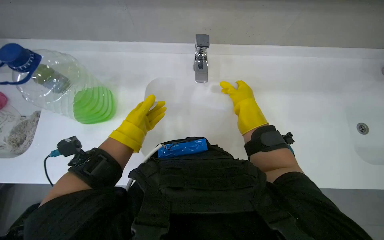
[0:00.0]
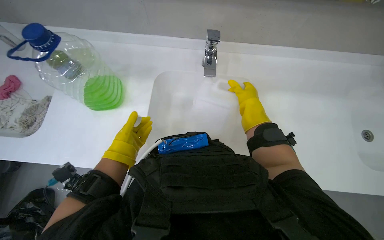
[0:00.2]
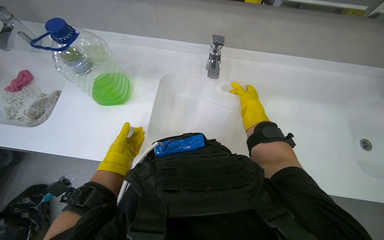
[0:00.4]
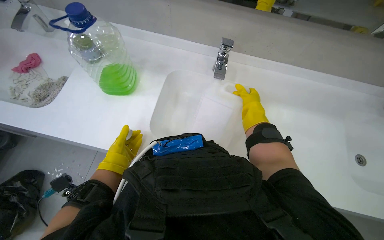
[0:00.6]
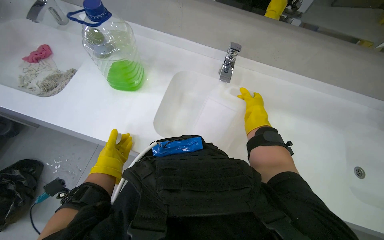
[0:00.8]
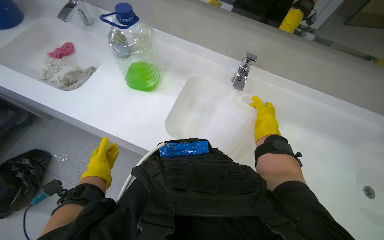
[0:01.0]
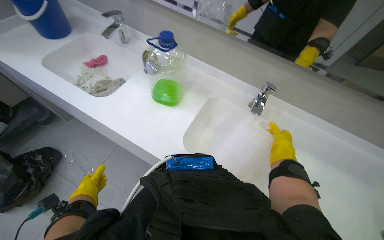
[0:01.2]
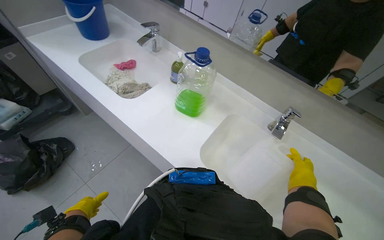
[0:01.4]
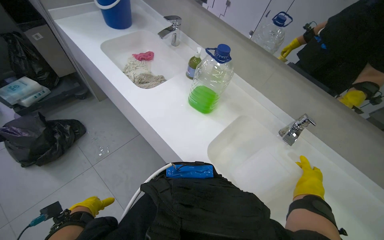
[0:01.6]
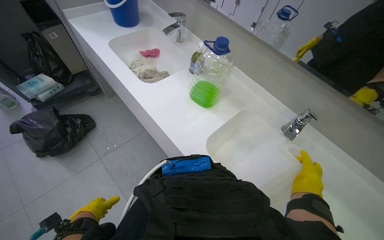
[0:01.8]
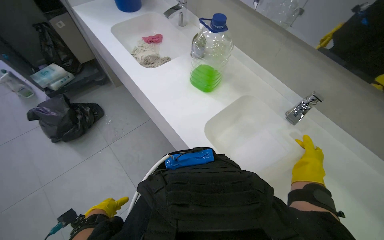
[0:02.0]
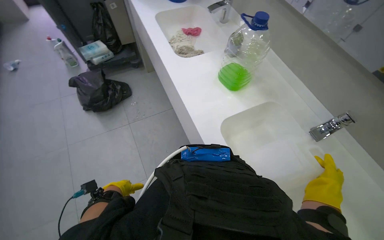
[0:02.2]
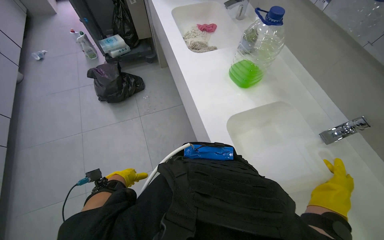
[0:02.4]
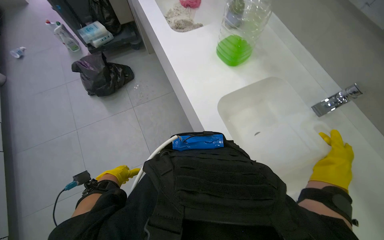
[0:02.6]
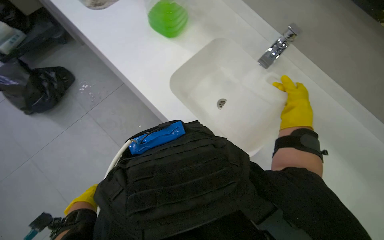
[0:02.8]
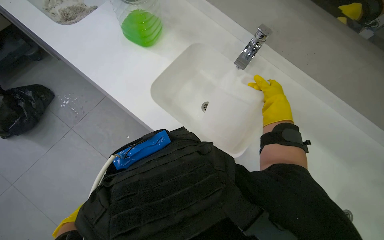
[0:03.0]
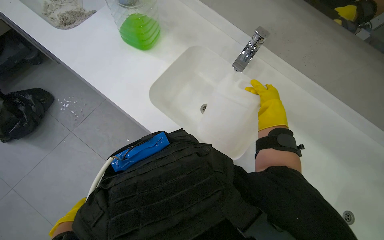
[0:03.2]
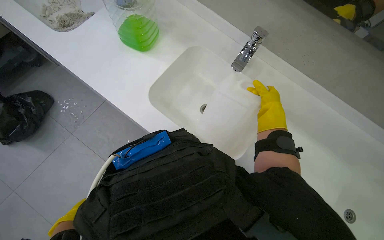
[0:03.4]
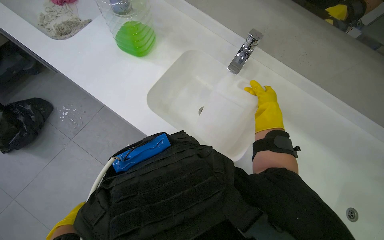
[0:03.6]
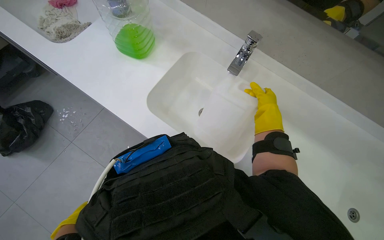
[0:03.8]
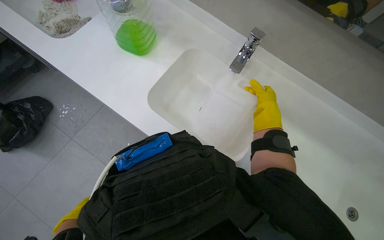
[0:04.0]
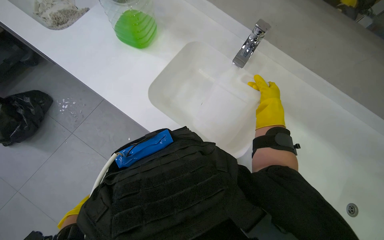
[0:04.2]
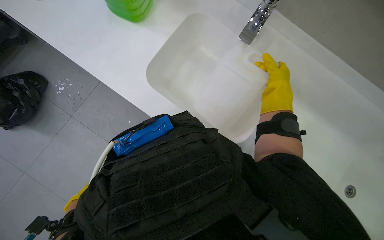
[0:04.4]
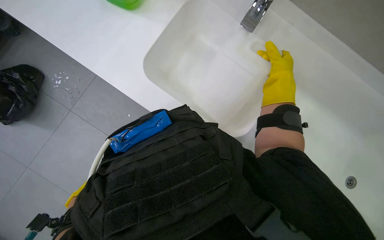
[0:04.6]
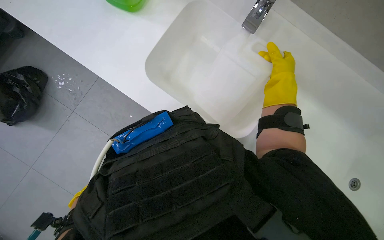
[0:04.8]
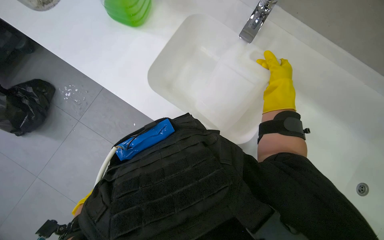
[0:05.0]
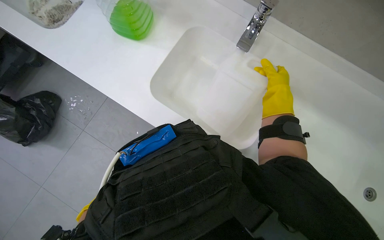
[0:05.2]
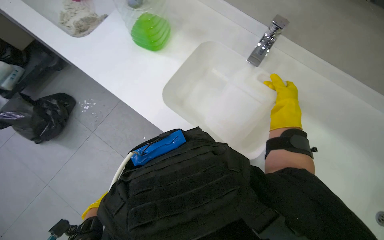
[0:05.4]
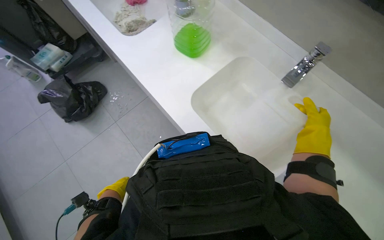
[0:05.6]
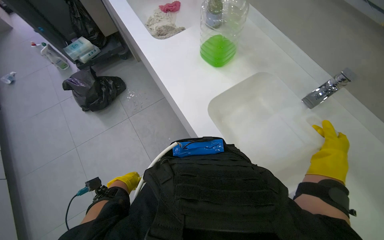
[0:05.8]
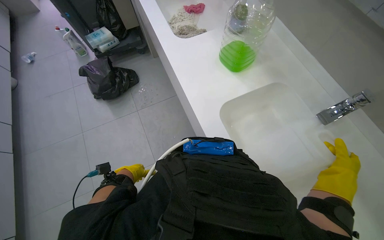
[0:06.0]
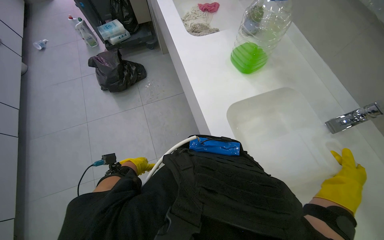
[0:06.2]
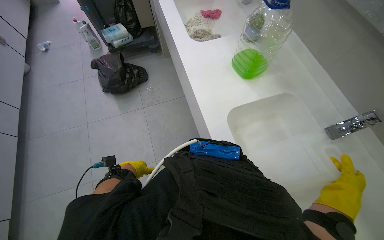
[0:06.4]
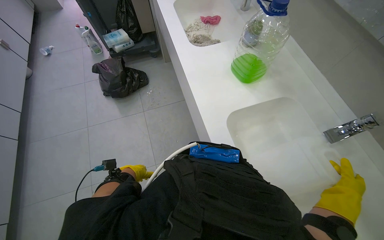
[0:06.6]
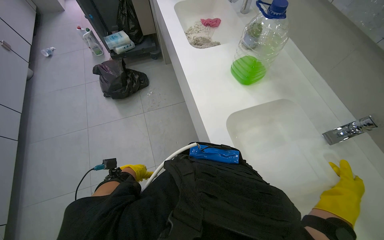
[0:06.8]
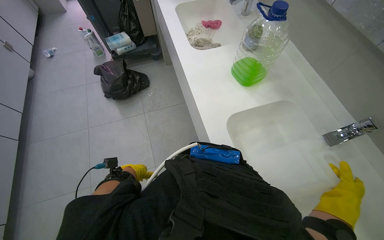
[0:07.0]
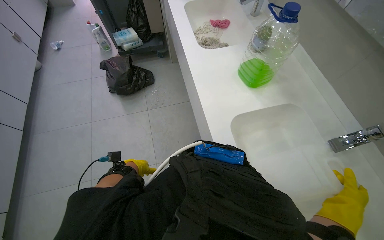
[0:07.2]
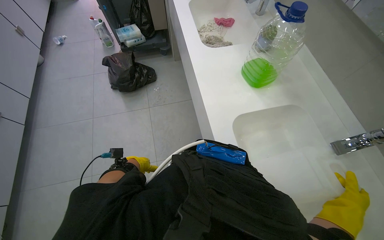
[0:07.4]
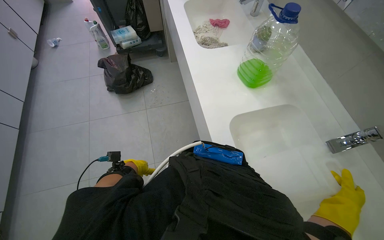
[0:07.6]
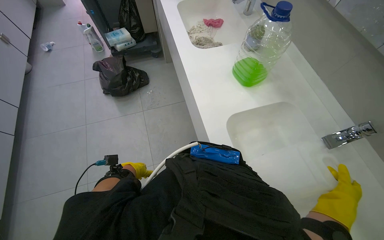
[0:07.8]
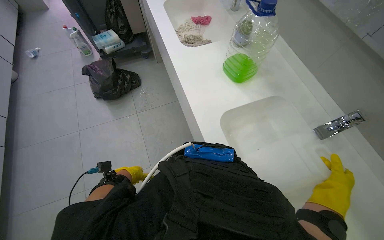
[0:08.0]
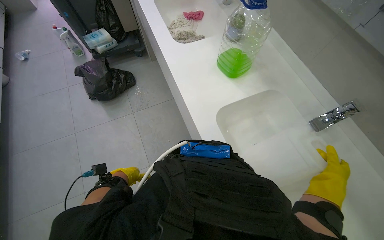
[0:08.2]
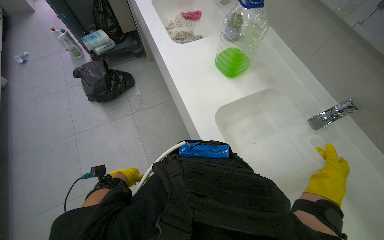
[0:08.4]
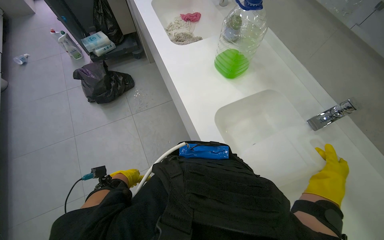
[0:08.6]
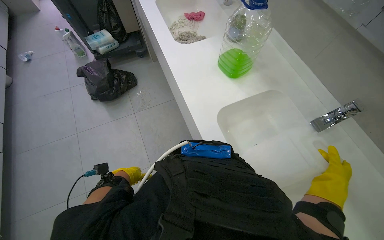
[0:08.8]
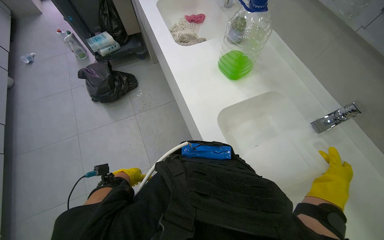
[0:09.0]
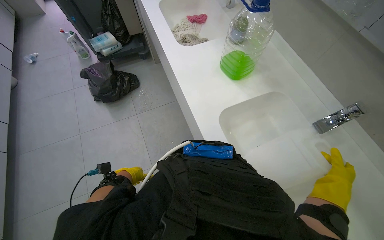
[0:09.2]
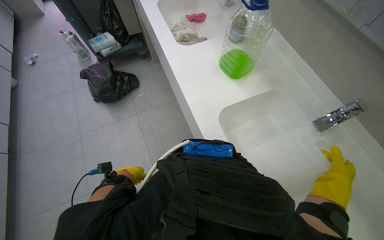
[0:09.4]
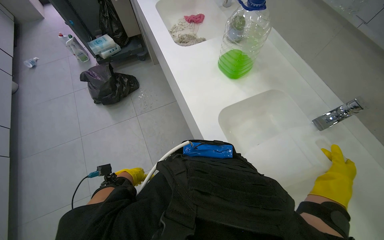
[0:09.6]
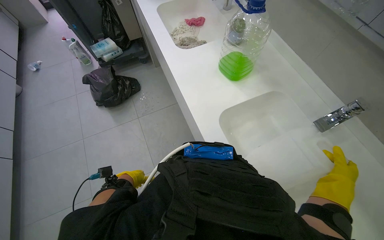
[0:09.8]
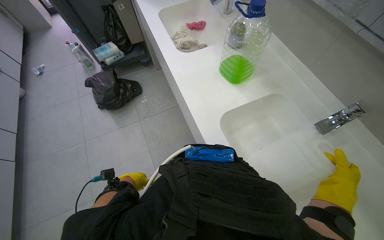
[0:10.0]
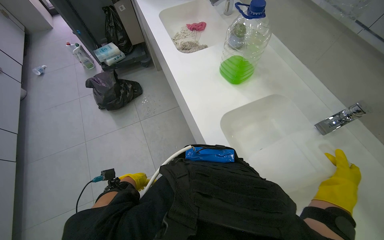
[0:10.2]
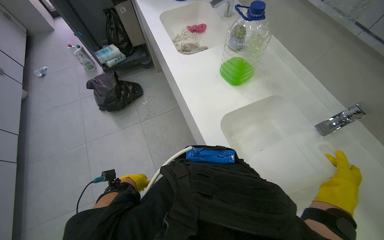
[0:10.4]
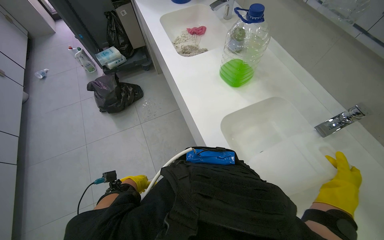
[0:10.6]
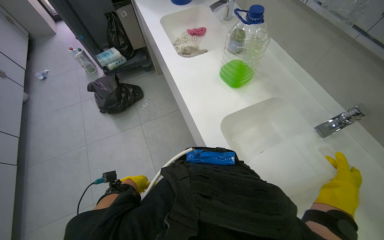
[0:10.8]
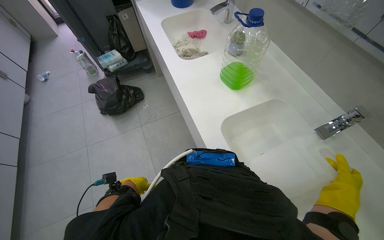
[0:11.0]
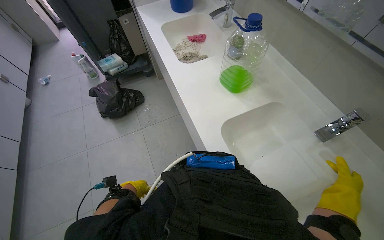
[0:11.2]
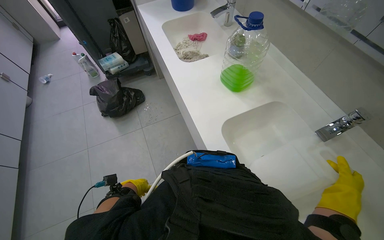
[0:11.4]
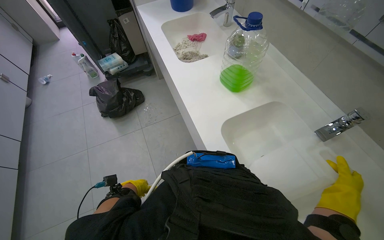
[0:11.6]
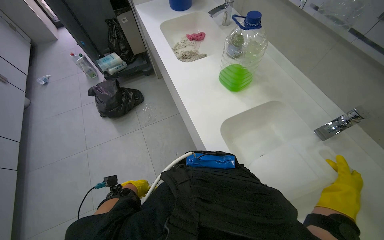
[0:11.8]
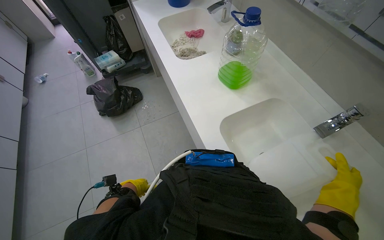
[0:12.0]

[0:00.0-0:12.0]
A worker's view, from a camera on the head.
Job: preparing cleaning supplies.
The whole recording: Filling container with water. The worker fills a large white container with water from the sink.
0:00.0 to 0:01.6: The wearer looks some 20 degrees further upward. The scene turns approximately 45 degrees clockwise in the picture.
0:01.6 to 0:03.0: The view tilts about 15 degrees downward.
0:04.4 to 0:06.0: The head rotates roughly 30 degrees to the left. The camera pitches upward, by roughly 15 degrees.
0:06.0 to 0:12.0: The hands make small movements and keep their place.

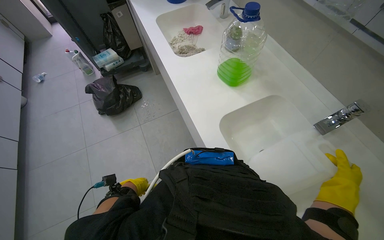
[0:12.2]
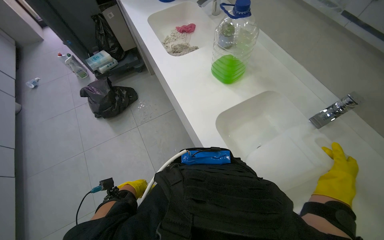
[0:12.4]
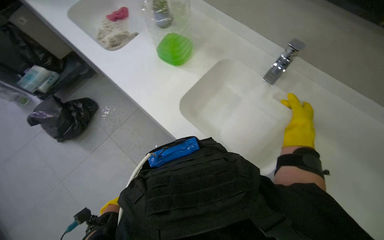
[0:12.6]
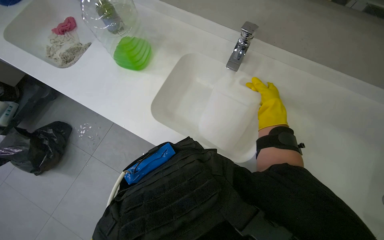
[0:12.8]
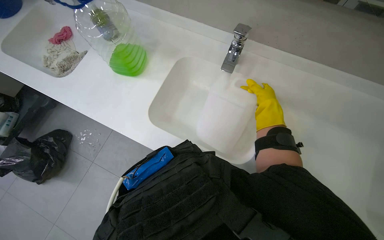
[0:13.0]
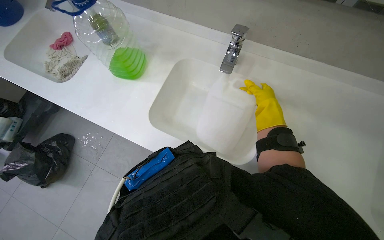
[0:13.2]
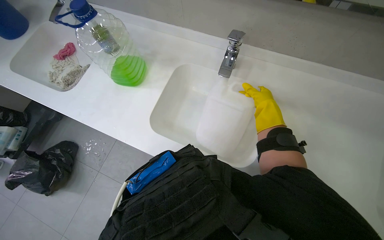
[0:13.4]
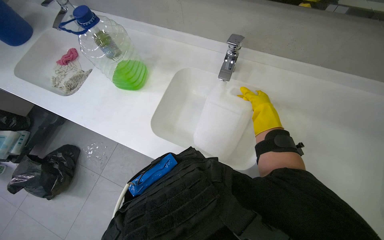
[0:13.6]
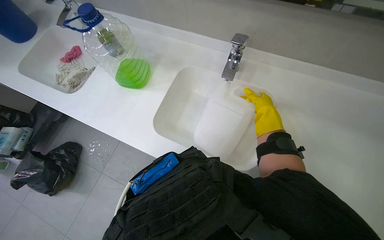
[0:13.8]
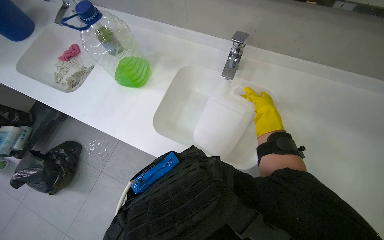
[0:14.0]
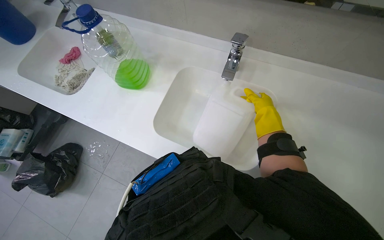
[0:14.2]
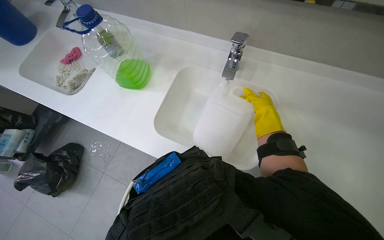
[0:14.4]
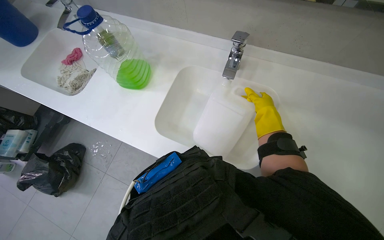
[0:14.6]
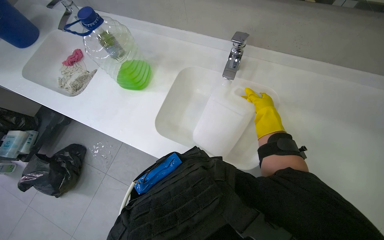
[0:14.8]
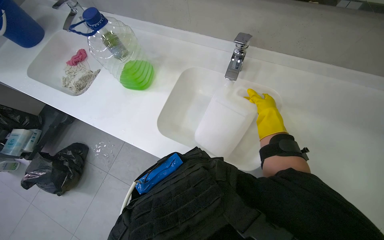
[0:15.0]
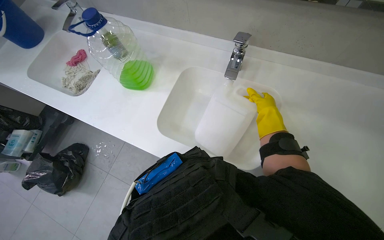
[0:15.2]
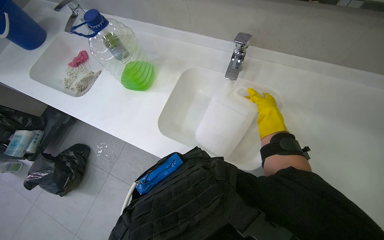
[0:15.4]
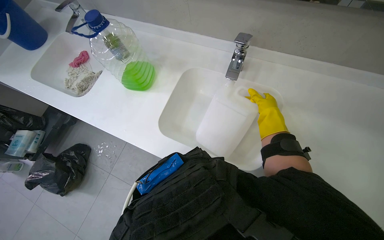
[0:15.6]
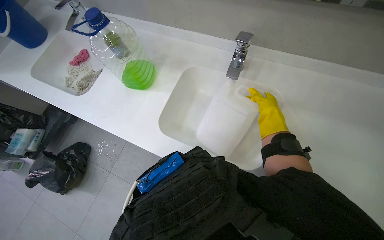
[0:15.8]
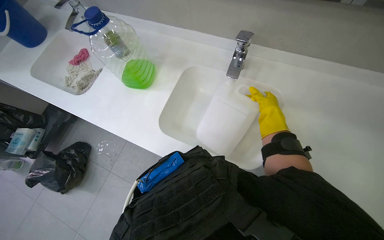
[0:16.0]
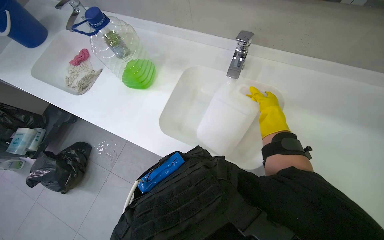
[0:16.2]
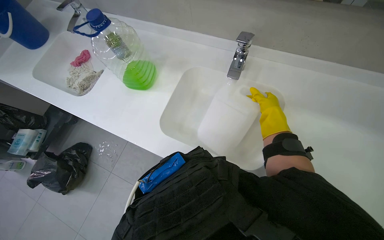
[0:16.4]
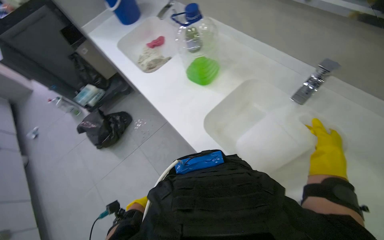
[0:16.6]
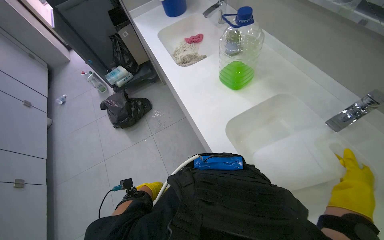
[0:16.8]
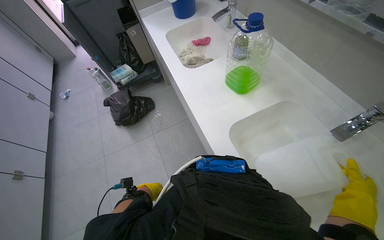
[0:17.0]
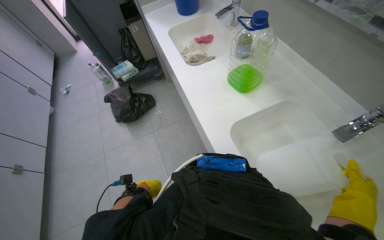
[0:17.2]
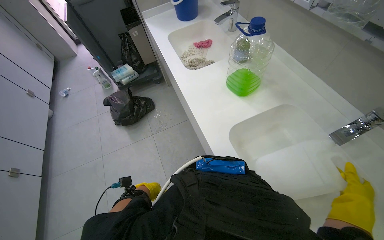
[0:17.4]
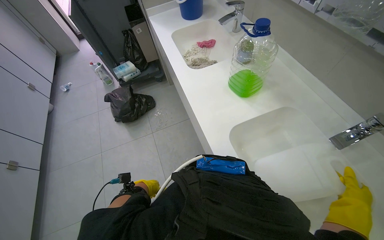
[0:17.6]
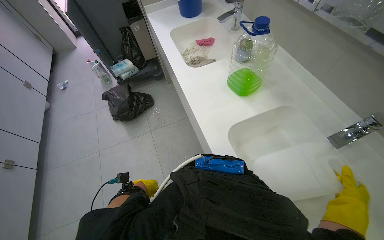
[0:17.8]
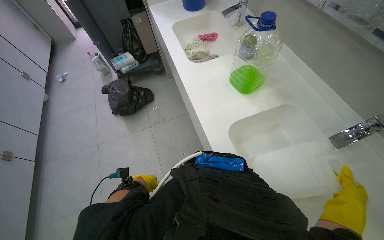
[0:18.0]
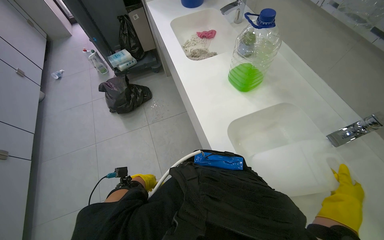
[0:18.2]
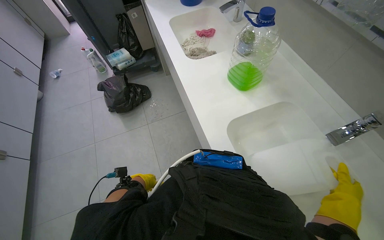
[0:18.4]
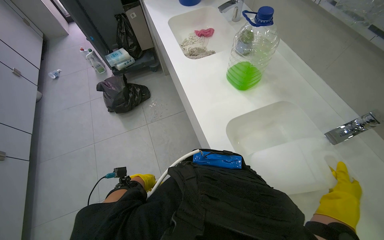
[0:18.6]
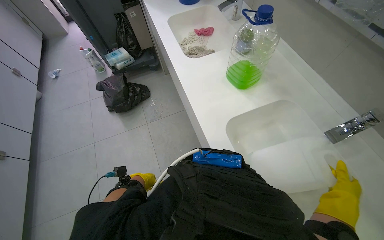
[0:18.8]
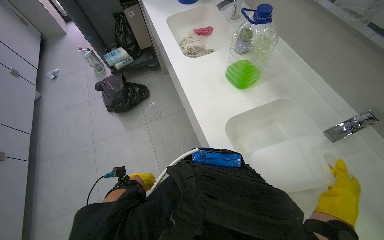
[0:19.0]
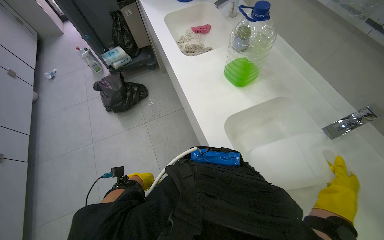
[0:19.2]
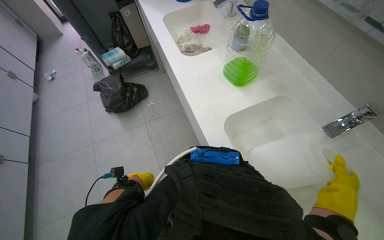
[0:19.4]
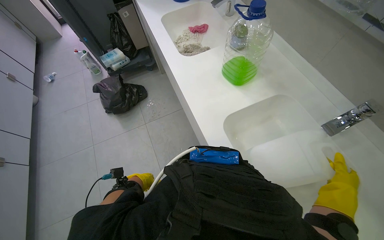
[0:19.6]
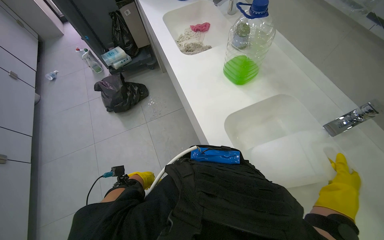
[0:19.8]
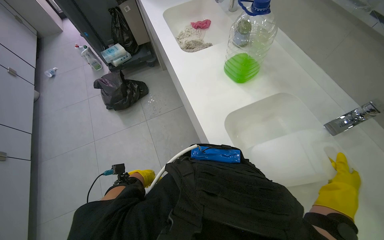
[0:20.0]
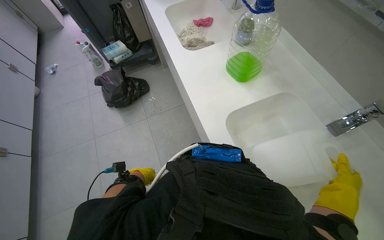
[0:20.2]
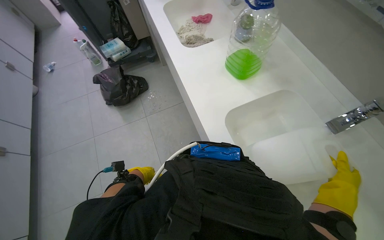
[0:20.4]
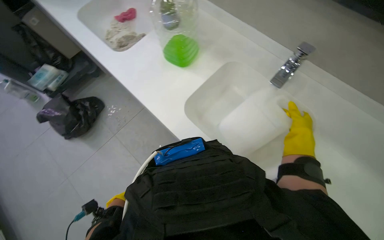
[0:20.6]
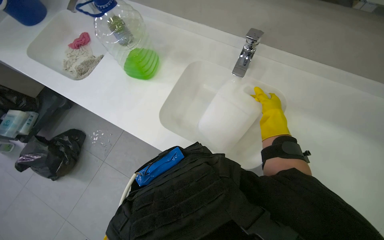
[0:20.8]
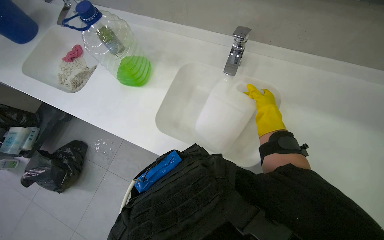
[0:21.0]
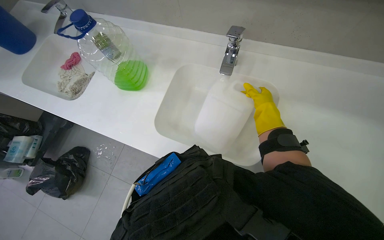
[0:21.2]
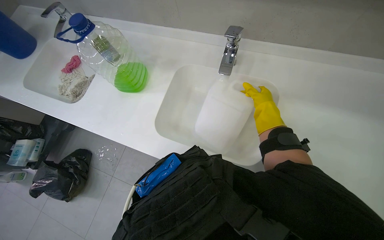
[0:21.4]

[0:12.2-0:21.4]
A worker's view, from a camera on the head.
Job: preparing cleaning supplies.
The whole recording: Filling container with water. The worker fills a large white container with water from the sink.
0:12.2 to 0:13.8: Everything in view rotates some 40 degrees counterclockwise.
0:15.2 to 0:16.8: The wearer looks roughly 40 degrees further to the left.
0:16.8 to 0:19.8: The hands work in one place, with small movements.
0:19.8 to 0:21.4: Everything in view rotates about 45 degrees counterclockwise.
